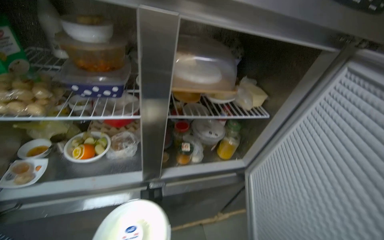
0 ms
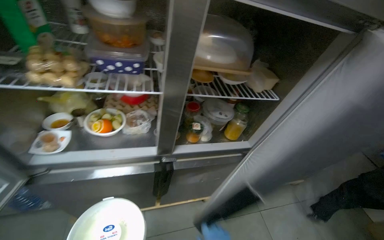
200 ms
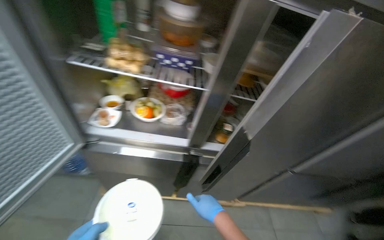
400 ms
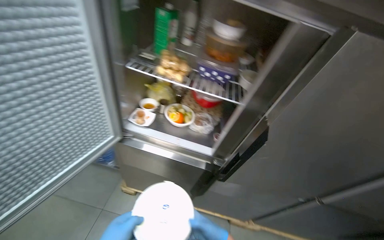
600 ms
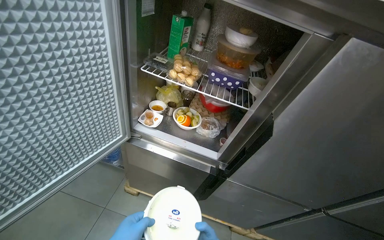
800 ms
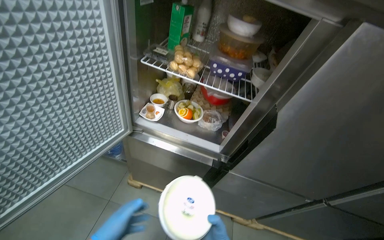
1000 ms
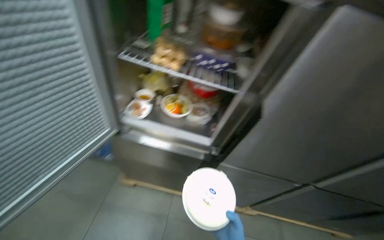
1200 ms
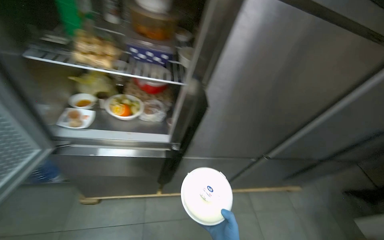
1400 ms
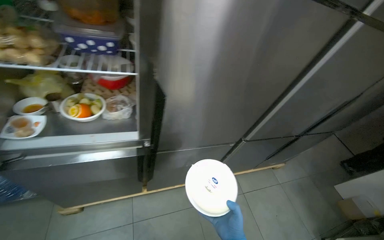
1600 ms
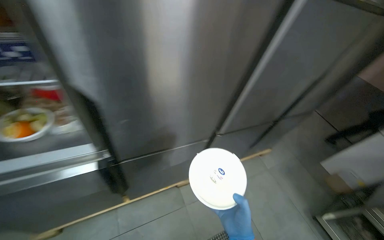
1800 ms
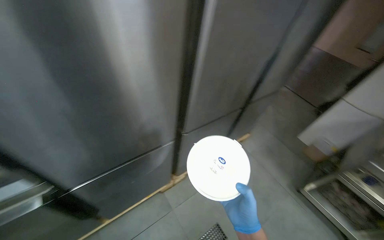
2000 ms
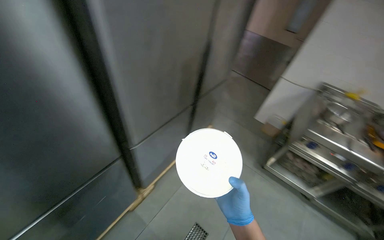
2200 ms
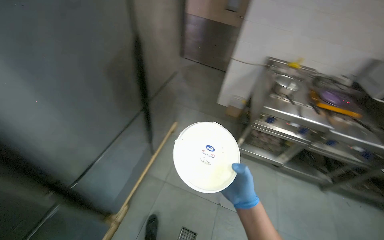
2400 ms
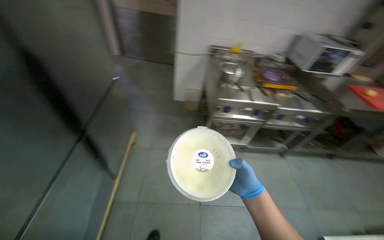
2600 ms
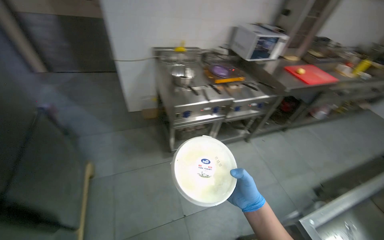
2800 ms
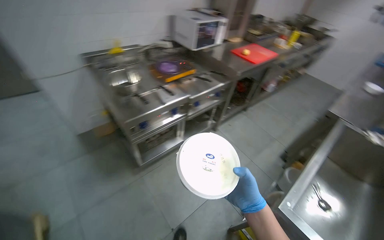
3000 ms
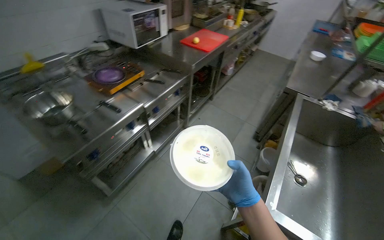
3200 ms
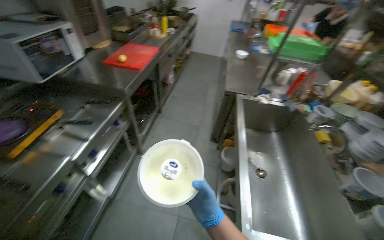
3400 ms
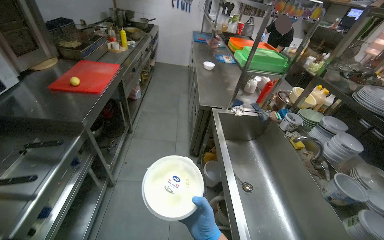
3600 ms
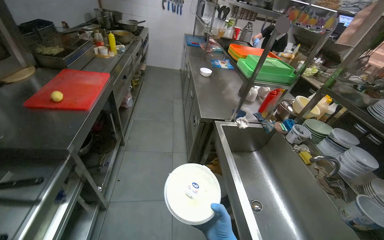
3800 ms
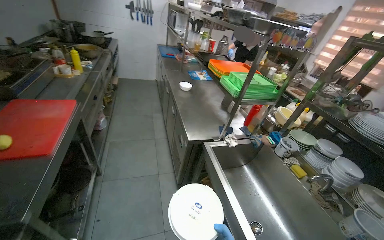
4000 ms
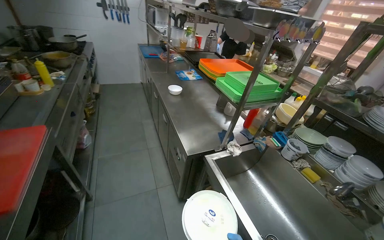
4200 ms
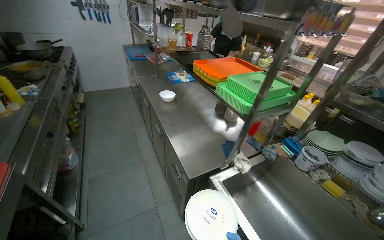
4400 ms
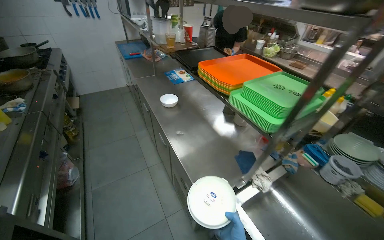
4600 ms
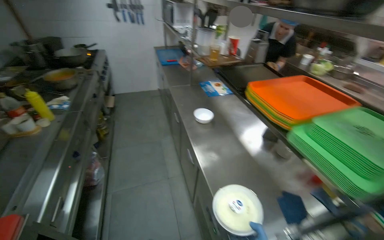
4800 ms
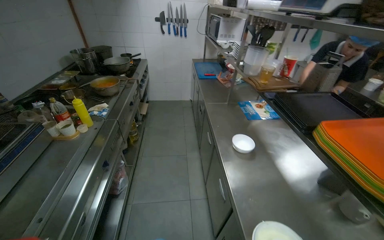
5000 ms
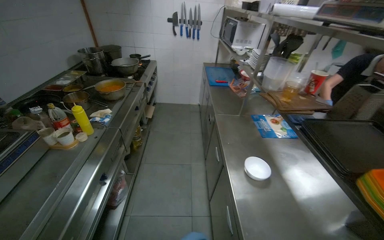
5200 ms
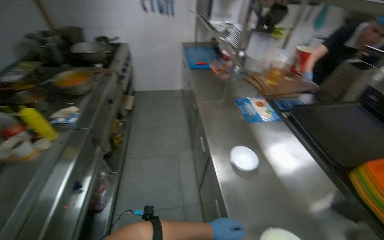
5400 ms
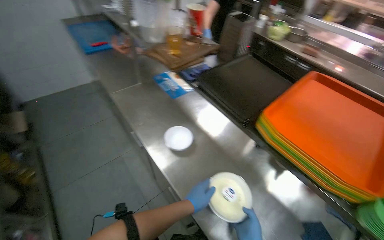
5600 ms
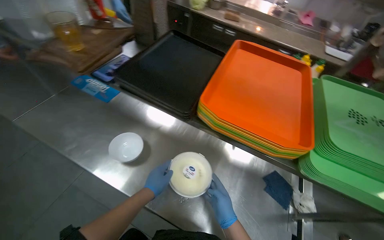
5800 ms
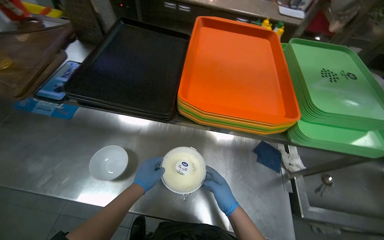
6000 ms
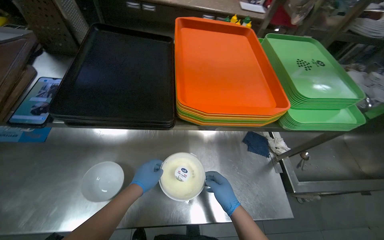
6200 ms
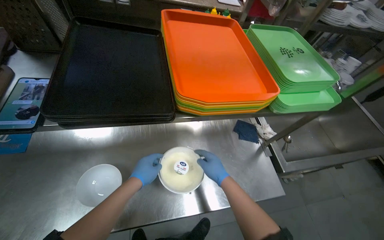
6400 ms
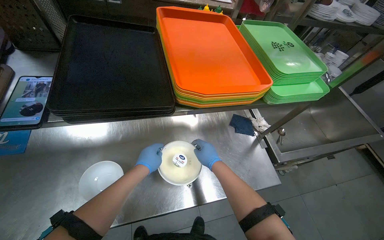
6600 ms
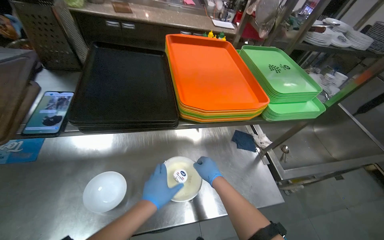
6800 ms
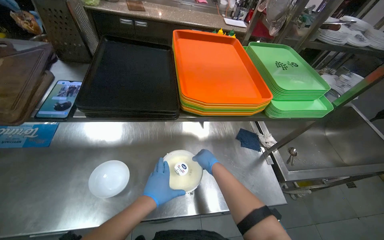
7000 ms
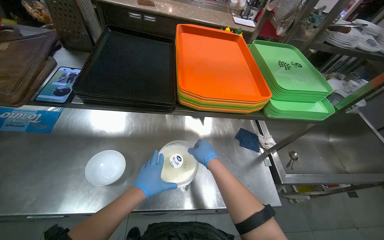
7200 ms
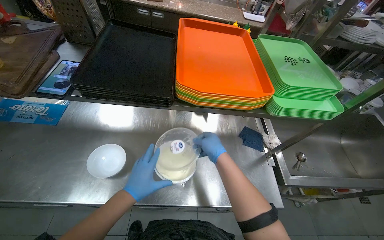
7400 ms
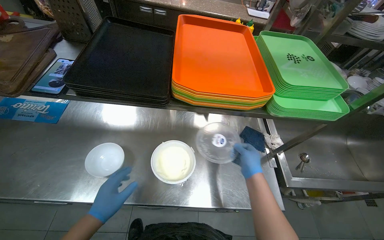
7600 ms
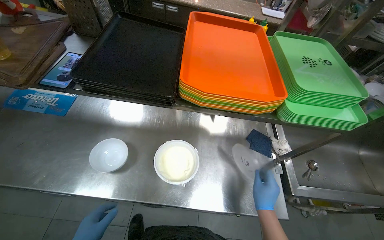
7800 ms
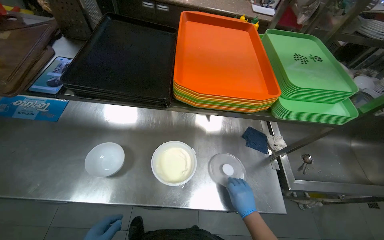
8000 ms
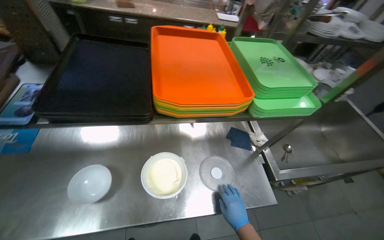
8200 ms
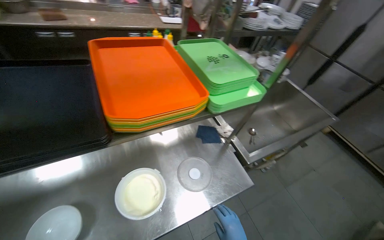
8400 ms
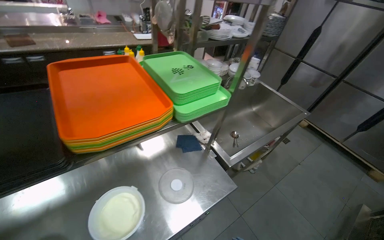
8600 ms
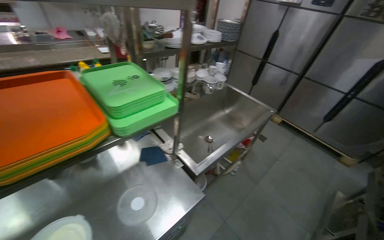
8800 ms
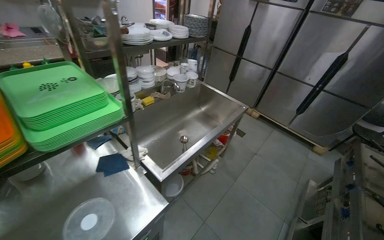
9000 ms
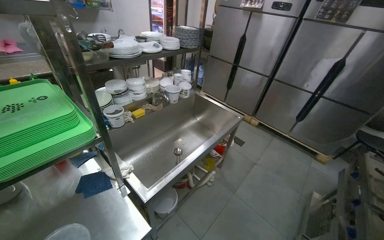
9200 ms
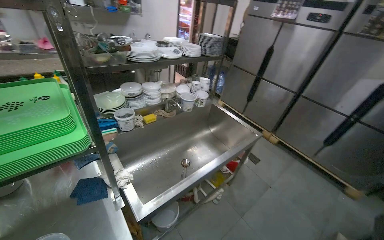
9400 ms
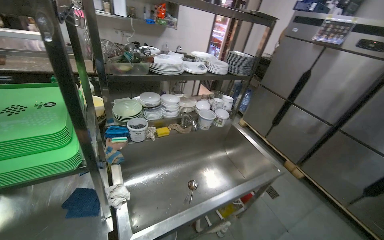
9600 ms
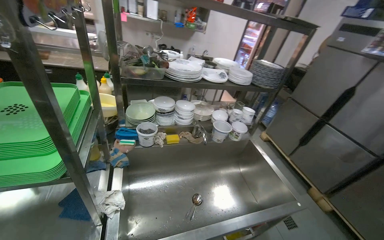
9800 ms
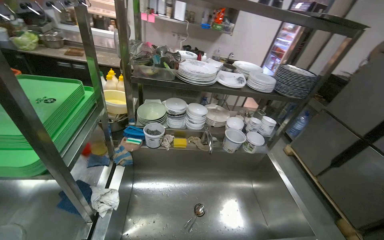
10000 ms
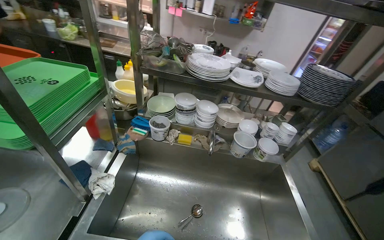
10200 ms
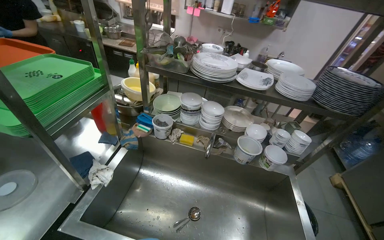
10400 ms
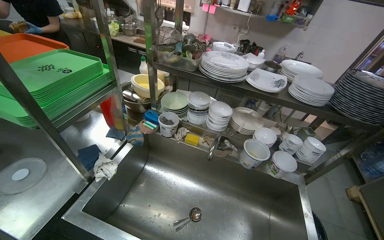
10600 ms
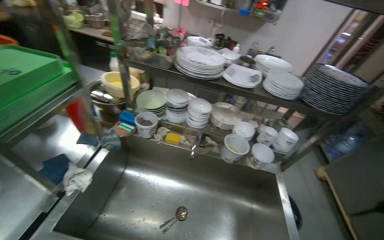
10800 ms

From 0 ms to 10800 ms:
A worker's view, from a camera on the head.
Job: preparing food.
The whole recording: Taking product from refrigerator. The worker takes the required product from the refrigerator.
From 1600 ms to 3000 ms: The camera is carried some 70 cm. The wearer looks roughly 115 degrees further to the right.
From 3000 ms to 4600 ms: The camera travels roughly 1.5 m. The head rotates approximately 80 degrees to the right.
From 4600 ms to 6200 ms: The camera travels roughly 80 cm. The wearer's head swings about 60 degrees to the right. The camera pitches downward, by about 25 degrees.
From 6200 ms to 7800 ms: The right hand goes approximately 10 cm to the right, and moves roughly 10 cm up the picture and comes back.
From 7800 ms to 9200 ms: The camera travels roughly 50 cm. The wearer looks approximately 55 degrees further to the right.

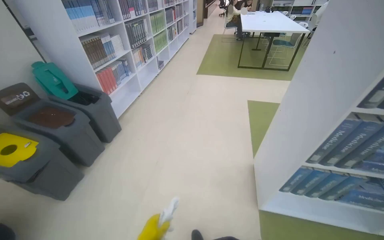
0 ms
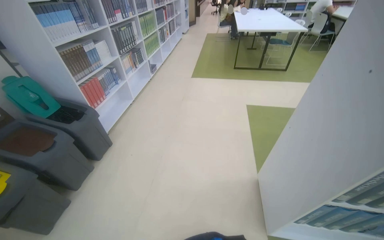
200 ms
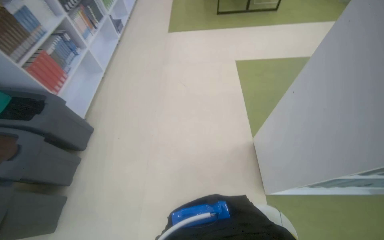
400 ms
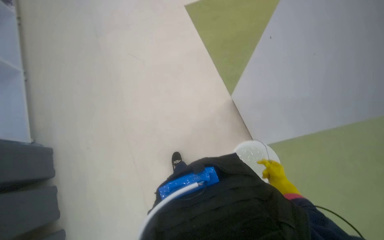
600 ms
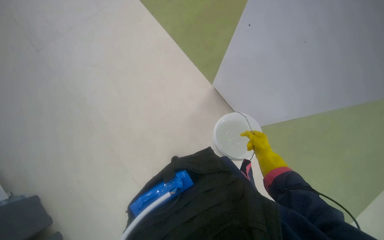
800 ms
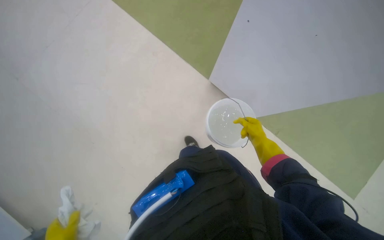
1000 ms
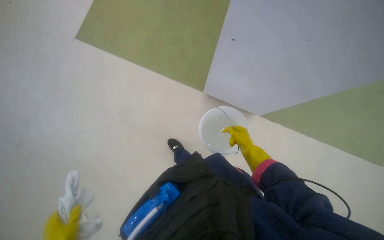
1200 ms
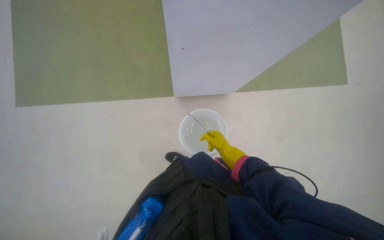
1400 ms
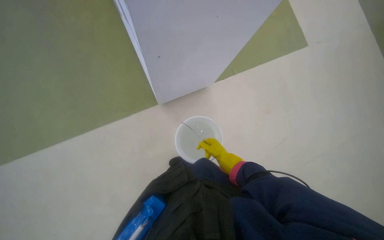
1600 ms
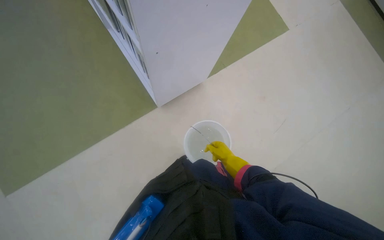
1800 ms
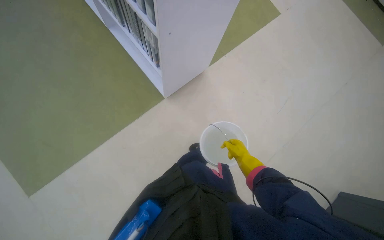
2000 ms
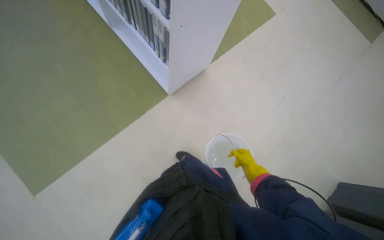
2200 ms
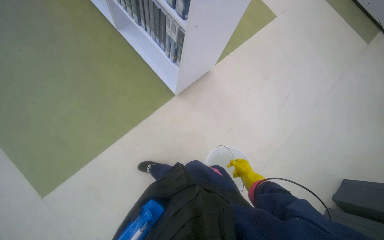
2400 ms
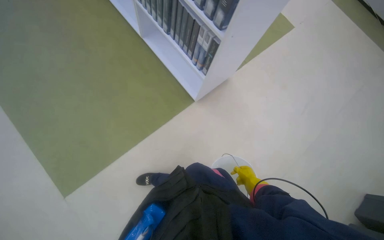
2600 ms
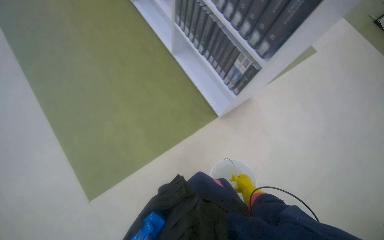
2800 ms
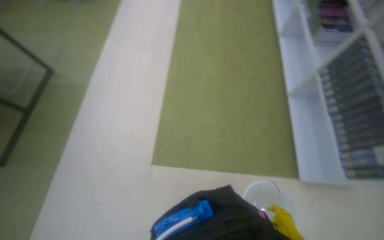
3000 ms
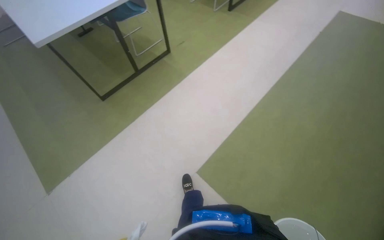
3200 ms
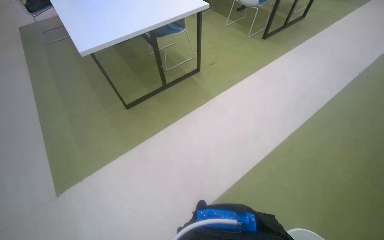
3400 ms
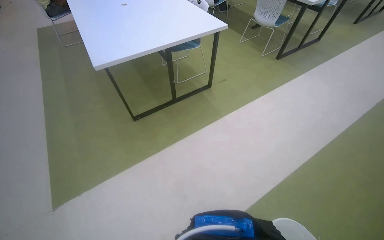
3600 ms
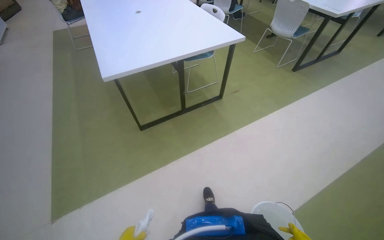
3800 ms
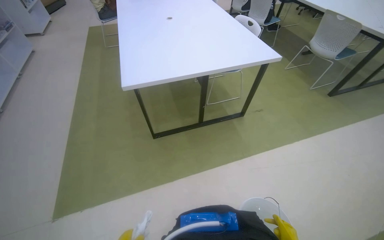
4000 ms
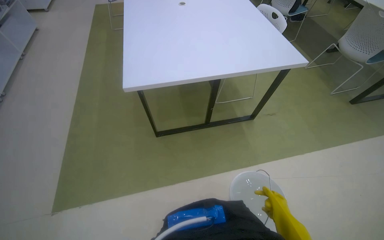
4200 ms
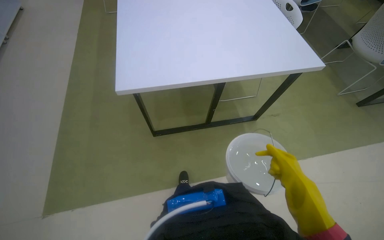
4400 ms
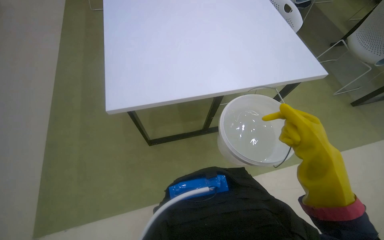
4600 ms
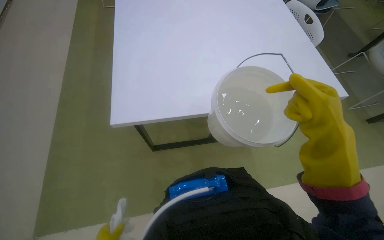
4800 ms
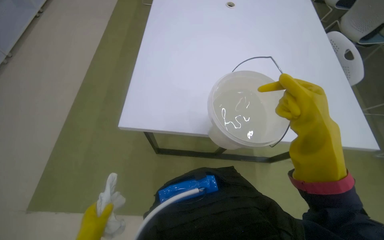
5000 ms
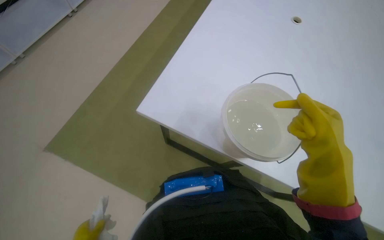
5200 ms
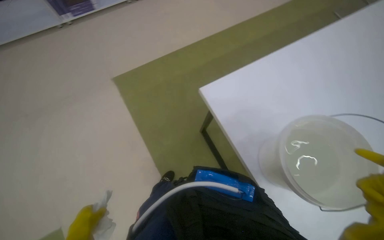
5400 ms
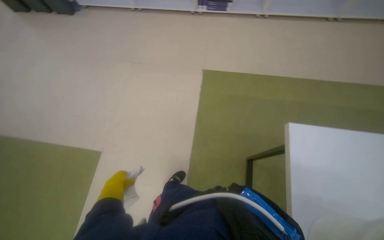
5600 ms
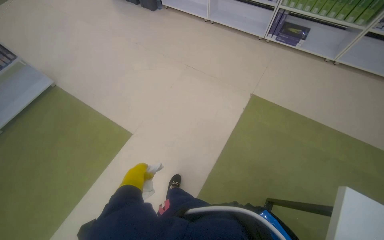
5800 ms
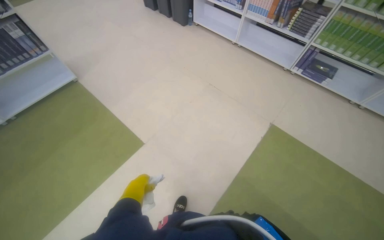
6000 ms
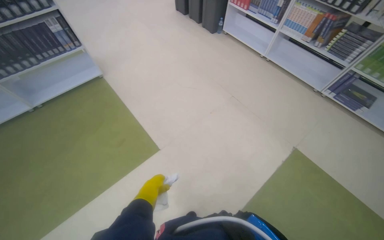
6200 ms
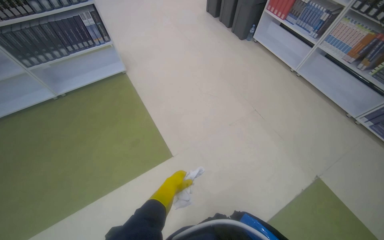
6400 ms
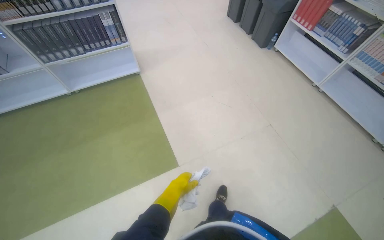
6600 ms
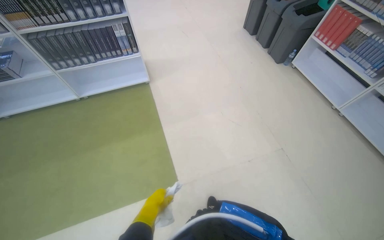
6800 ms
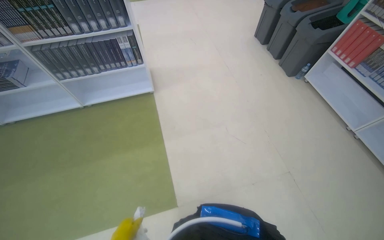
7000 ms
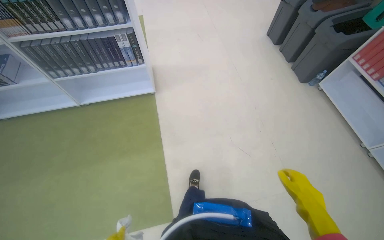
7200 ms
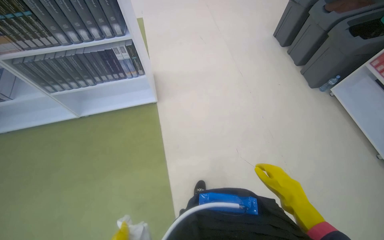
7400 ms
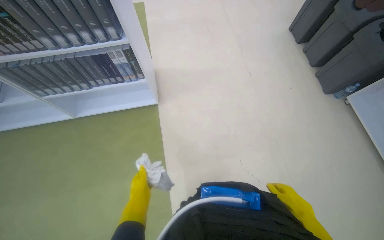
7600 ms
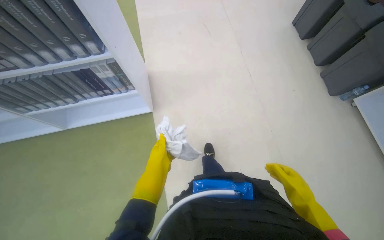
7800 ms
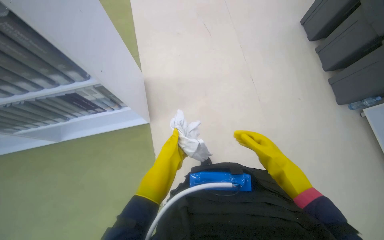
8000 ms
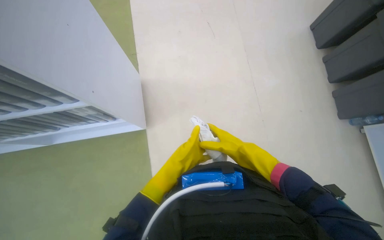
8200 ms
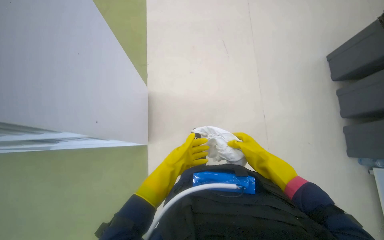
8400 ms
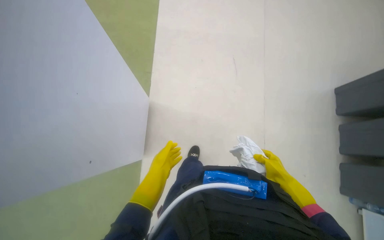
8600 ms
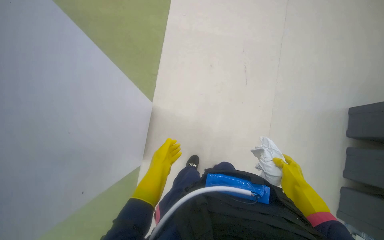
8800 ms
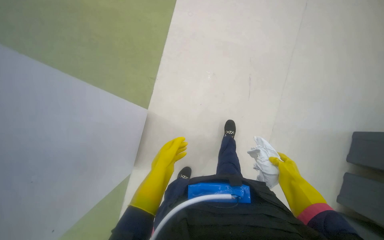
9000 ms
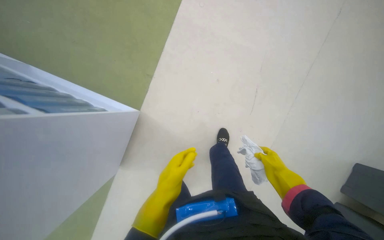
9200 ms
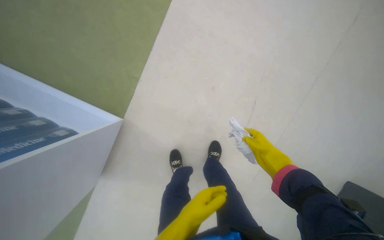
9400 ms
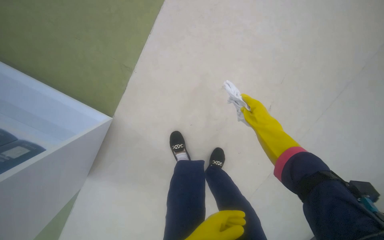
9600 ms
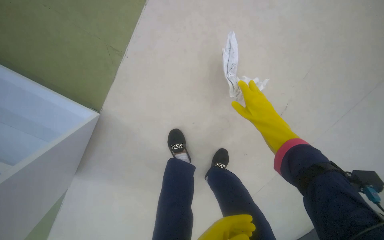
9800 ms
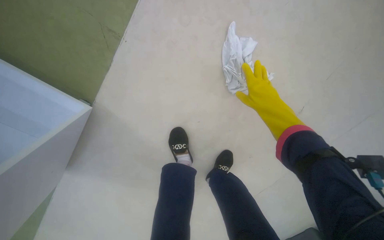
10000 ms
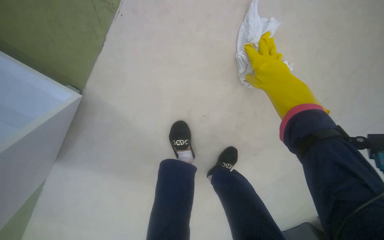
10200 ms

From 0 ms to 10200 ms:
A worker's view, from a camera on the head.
Job: preparing cleaning supplies.
The whole recording: Preparing cleaning supplies. The worker dips and wrings a cloth in a bucket of water.
From 0 ms to 1400 ms: The camera is carried approximately 50 cm. The wearer looks roughly 40 degrees further to the right. The view tips downward by some 25 degrees.
From 1400 ms to 3000 ms: The wearer moves roughly 80 cm.
From 4400 ms to 5800 ms: The head rotates about 125 degrees to the left.
From 5800 ms to 7200 ms: The camera travels some 1 m. The wearer looks approximately 45 degrees further to the left.
From 7200 ms to 8800 ms: The camera is carried some 1 m. The camera pitches downward, by about 15 degrees.
